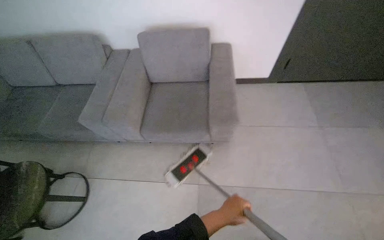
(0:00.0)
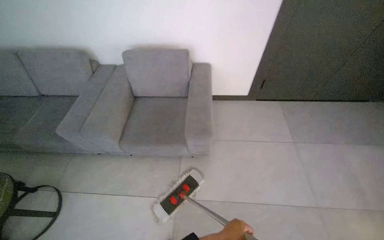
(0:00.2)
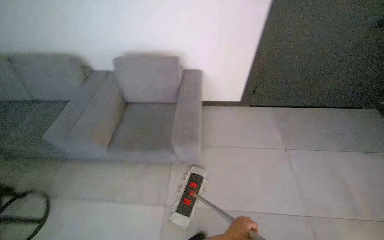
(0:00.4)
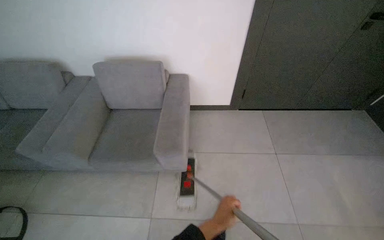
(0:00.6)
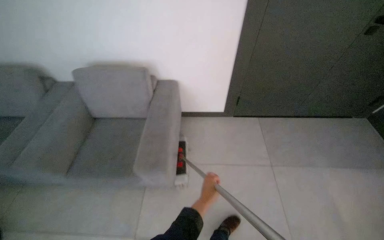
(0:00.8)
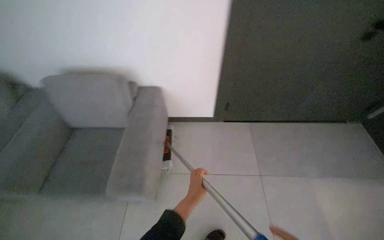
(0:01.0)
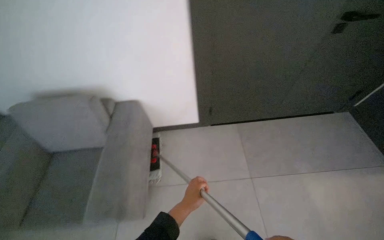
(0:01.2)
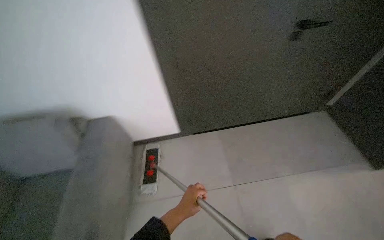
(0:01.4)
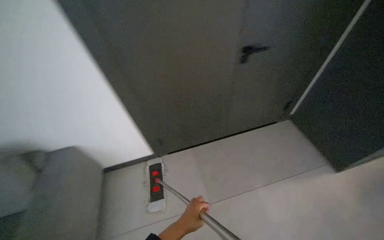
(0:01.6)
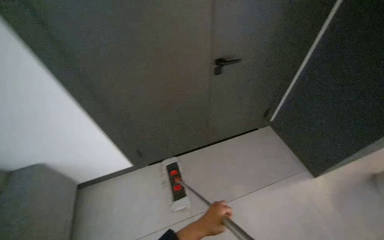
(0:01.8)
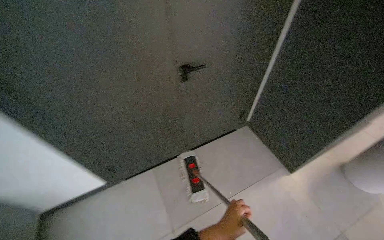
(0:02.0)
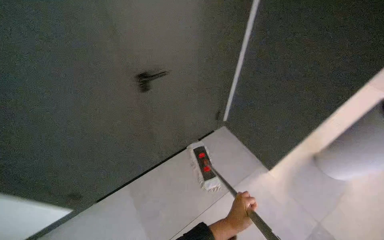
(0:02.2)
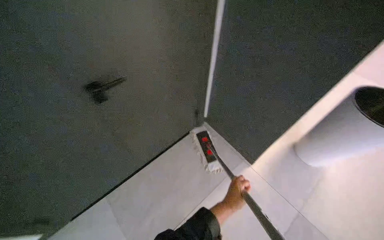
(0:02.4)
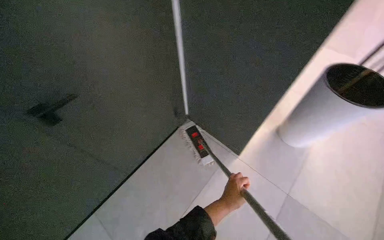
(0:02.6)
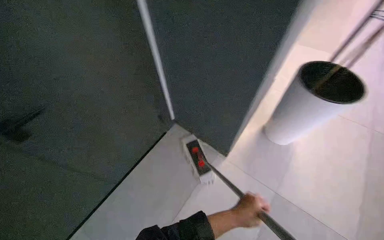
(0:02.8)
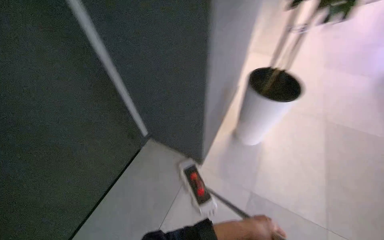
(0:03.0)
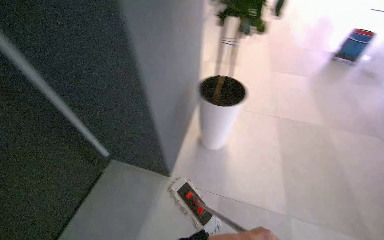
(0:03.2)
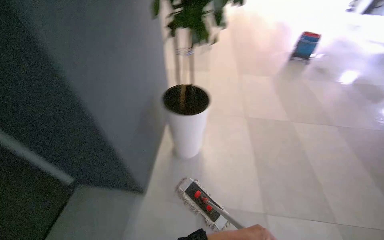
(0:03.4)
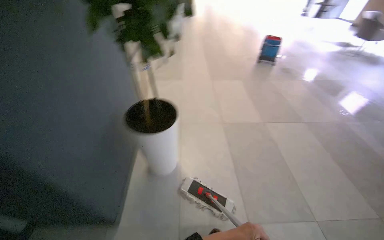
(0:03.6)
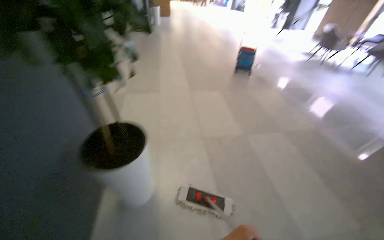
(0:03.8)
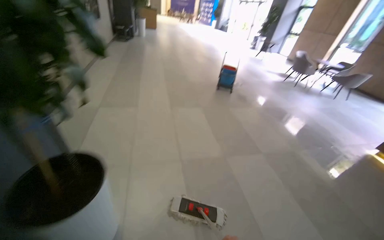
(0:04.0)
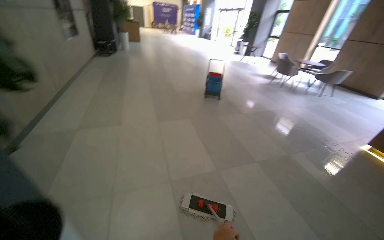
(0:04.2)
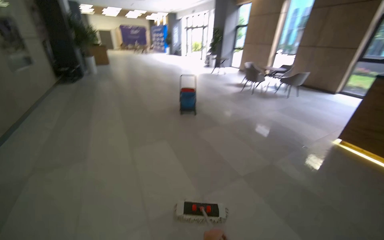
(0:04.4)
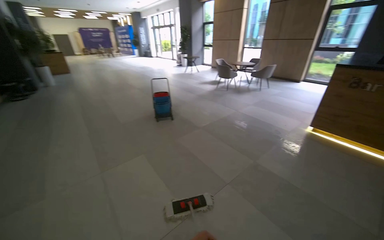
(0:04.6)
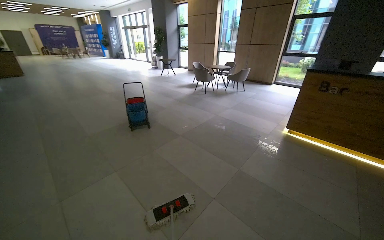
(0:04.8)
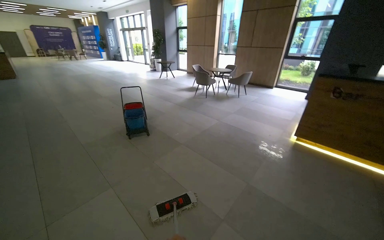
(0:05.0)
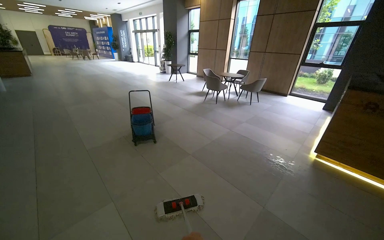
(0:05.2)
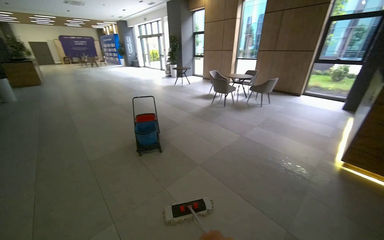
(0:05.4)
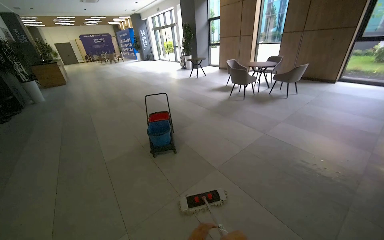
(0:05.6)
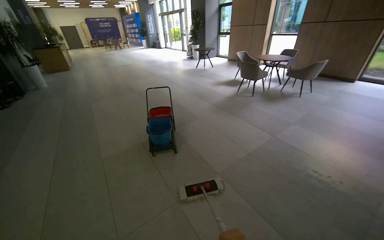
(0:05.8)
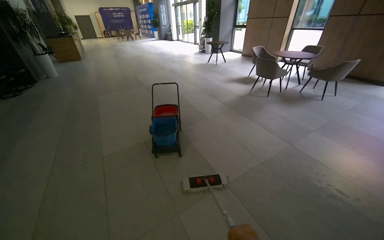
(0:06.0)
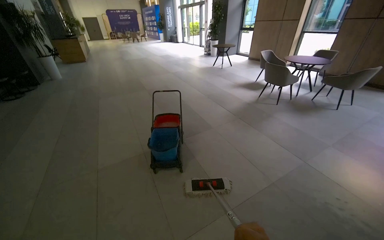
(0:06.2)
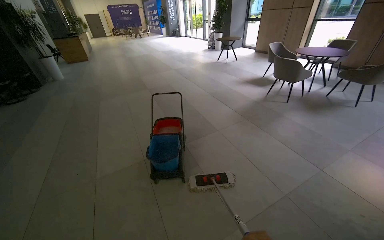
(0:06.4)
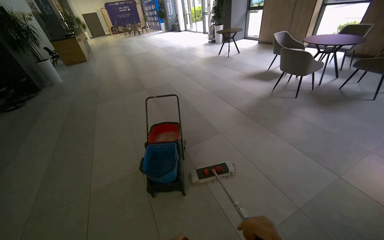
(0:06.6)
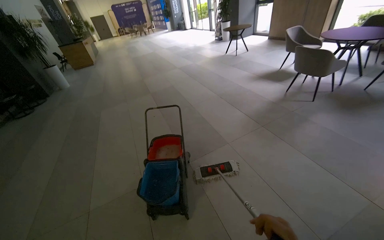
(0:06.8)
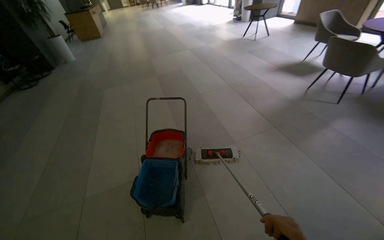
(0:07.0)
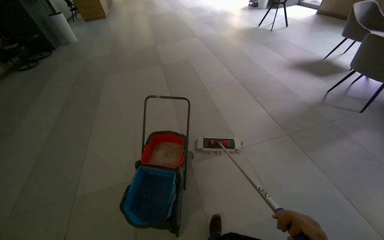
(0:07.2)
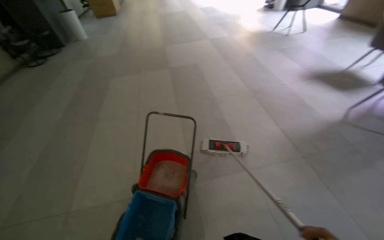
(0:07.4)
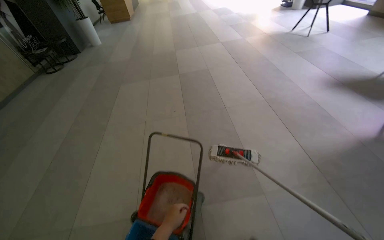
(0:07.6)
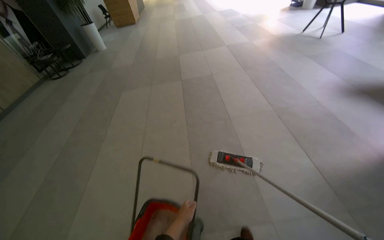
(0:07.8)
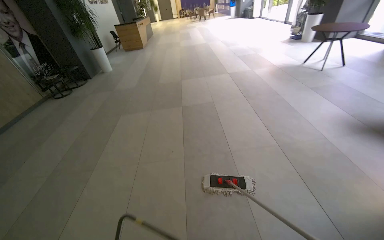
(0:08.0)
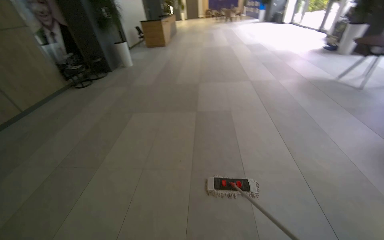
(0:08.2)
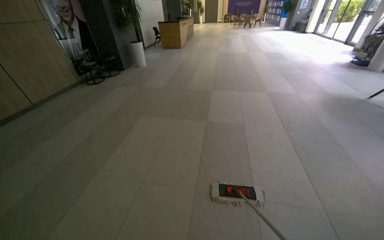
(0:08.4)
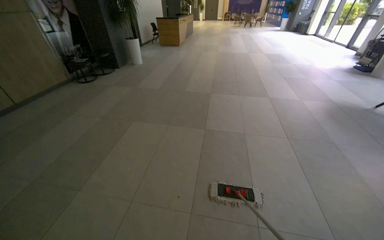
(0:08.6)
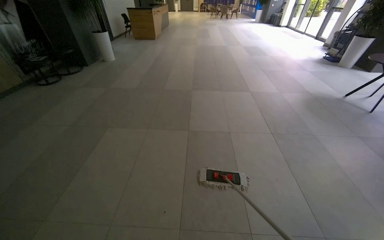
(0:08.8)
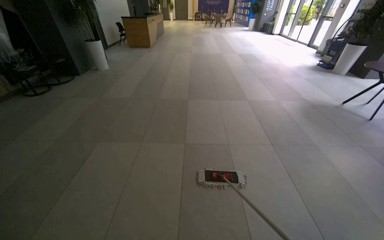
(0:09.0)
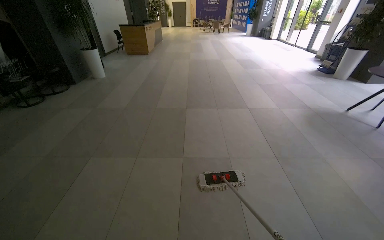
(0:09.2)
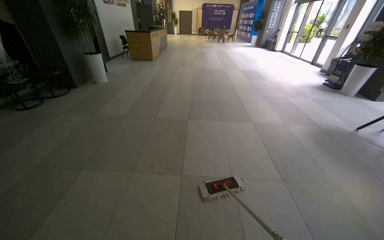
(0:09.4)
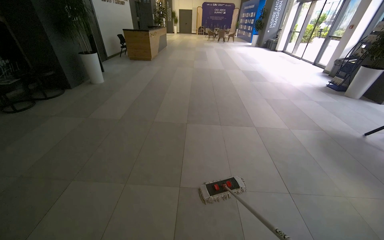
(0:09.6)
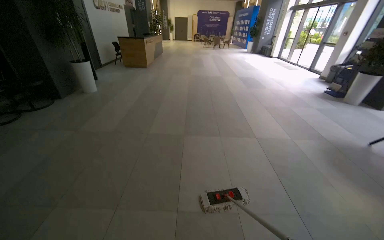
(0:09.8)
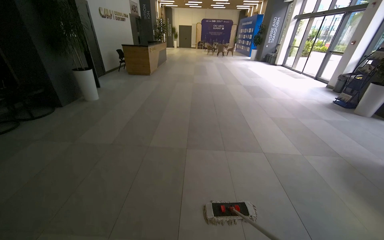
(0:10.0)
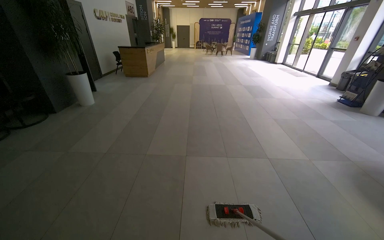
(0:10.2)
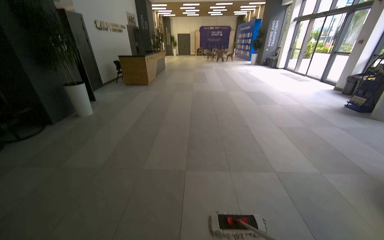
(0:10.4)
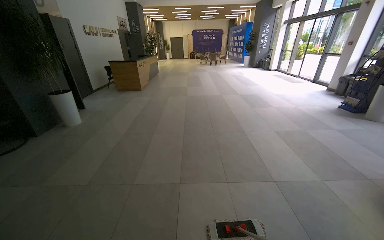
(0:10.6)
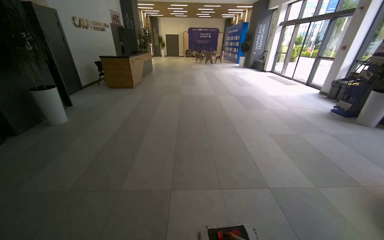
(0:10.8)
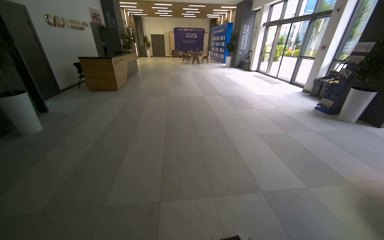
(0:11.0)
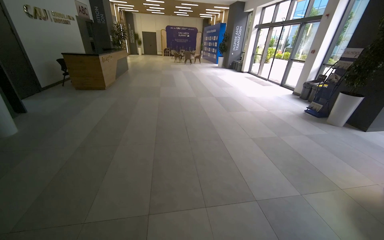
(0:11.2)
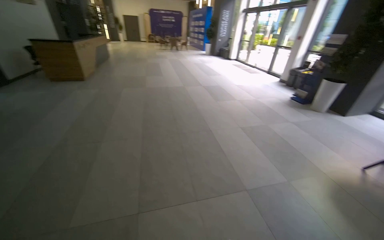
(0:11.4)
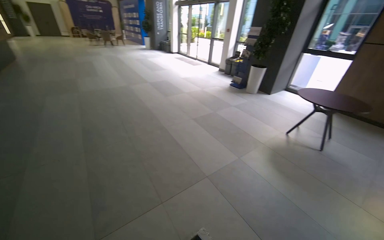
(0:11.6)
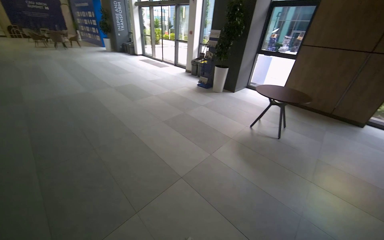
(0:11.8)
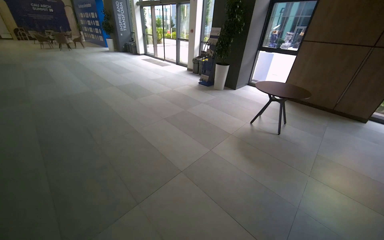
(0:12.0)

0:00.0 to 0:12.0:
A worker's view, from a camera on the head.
Job: mopping floor.
The whole recording: Mopping building floor. The worker mops the tiled floor of the building's lounge and reception area.
0:00.0 to 0:01.6: The wearer moves to the right, about 1 m. The view tilts about 10 degrees upward.
0:01.6 to 0:03.0: The left hand heads to the right, covering approximately 20 cm.
0:03.0 to 0:04.4: The wearer moves about 1 m. The wearer's head swings about 55 degrees to the right. The wearer looks approximately 15 degrees further upward.
0:04.4 to 0:06.0: The camera is carried approximately 1.5 m.
0:06.0 to 0:07.6: The camera is carried approximately 1.5 m. The head rotates roughly 20 degrees to the left. The camera pitches downward, by roughly 15 degrees.
0:07.6 to 0:09.0: The head travels roughly 1.5 m.
0:09.0 to 0:10.4: The head travels about 1 m.
0:10.4 to 0:12.0: The wearer moves about 60 cm. The head turns to the right by approximately 45 degrees.

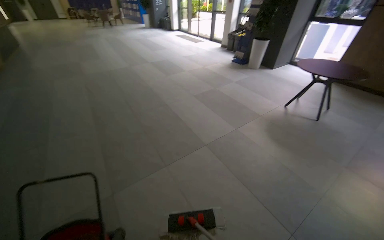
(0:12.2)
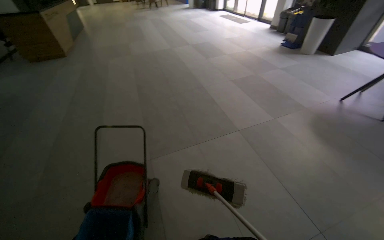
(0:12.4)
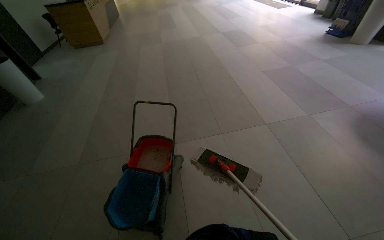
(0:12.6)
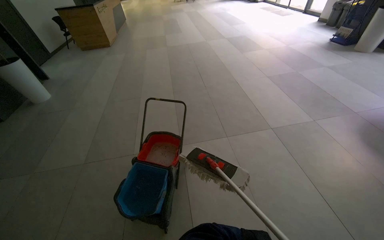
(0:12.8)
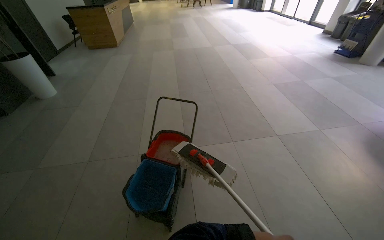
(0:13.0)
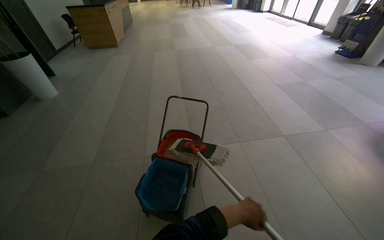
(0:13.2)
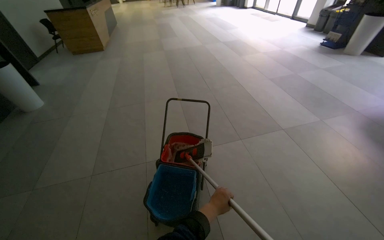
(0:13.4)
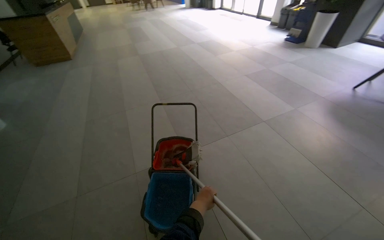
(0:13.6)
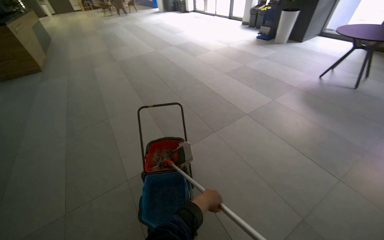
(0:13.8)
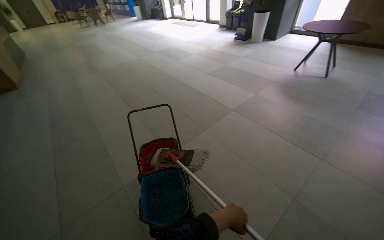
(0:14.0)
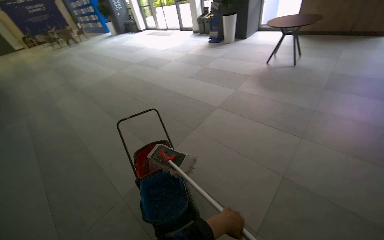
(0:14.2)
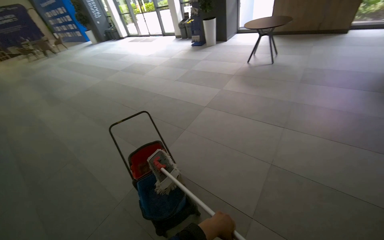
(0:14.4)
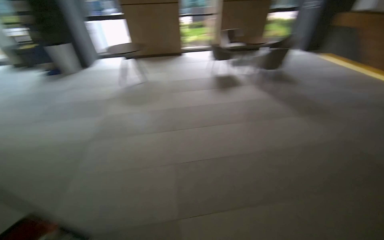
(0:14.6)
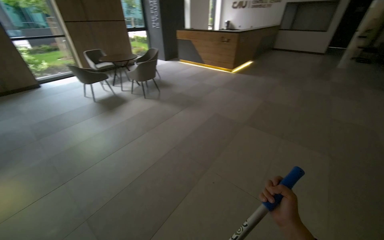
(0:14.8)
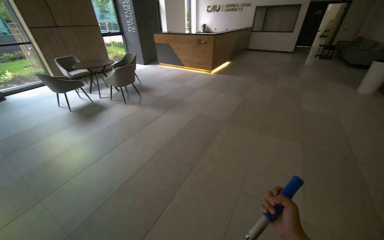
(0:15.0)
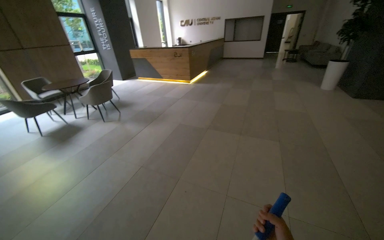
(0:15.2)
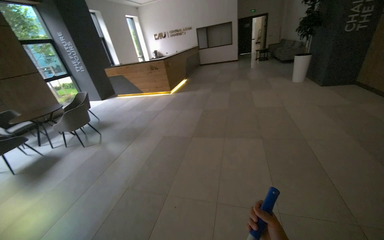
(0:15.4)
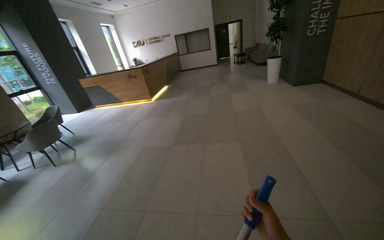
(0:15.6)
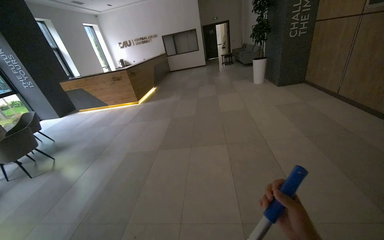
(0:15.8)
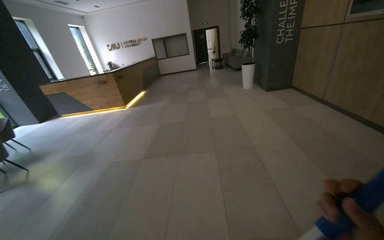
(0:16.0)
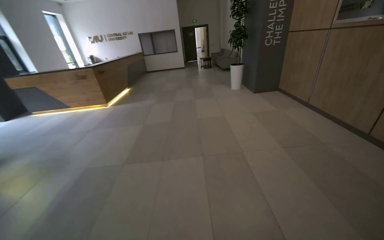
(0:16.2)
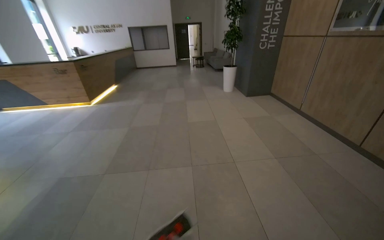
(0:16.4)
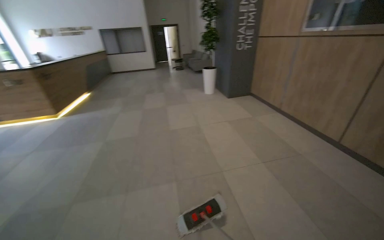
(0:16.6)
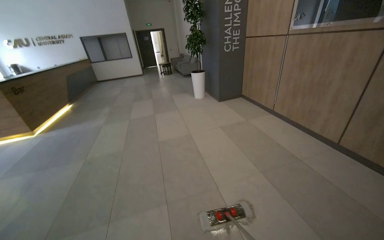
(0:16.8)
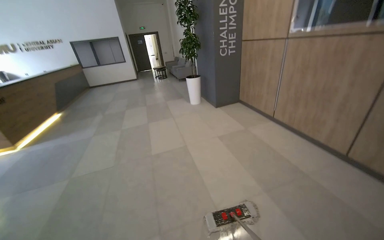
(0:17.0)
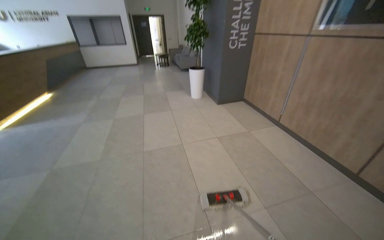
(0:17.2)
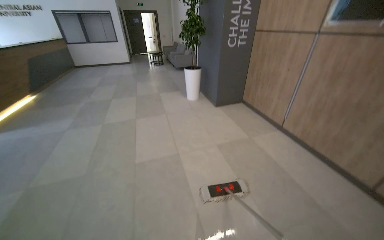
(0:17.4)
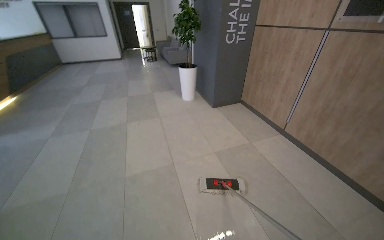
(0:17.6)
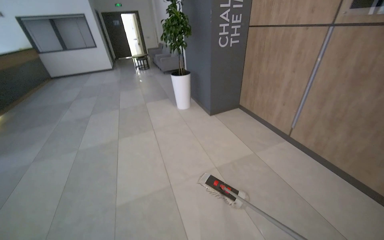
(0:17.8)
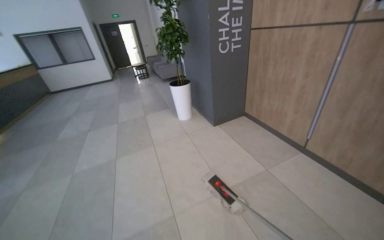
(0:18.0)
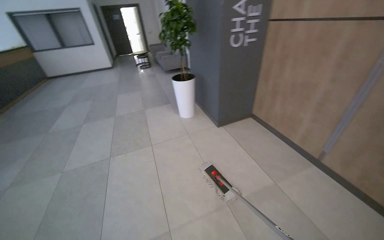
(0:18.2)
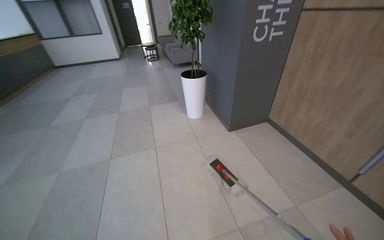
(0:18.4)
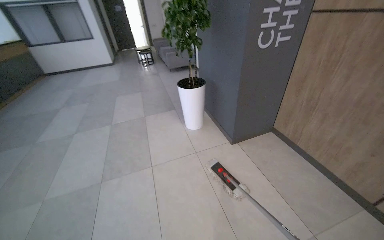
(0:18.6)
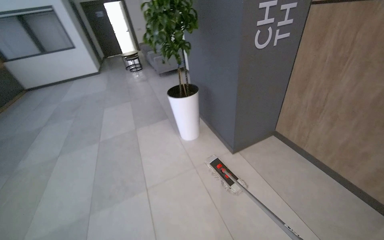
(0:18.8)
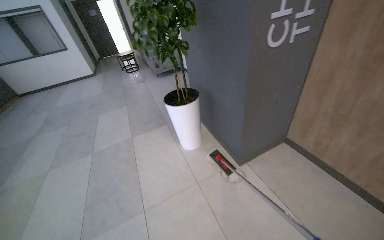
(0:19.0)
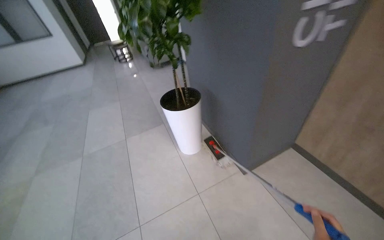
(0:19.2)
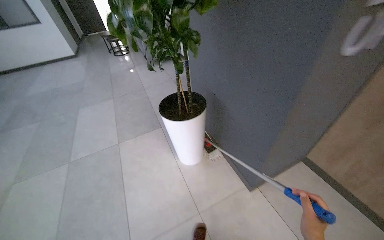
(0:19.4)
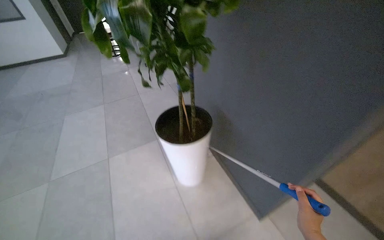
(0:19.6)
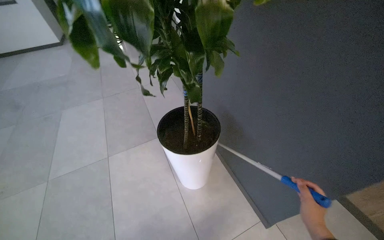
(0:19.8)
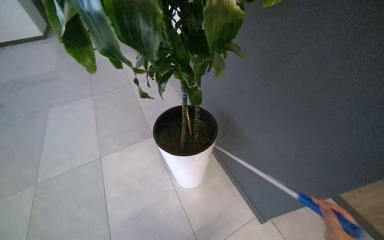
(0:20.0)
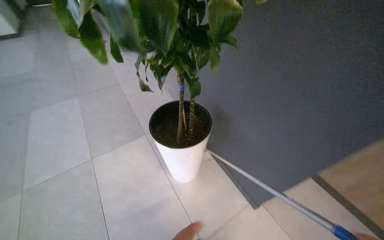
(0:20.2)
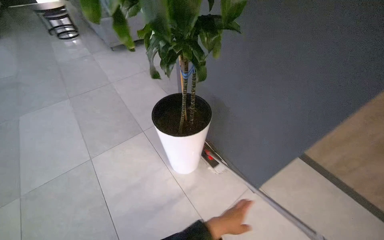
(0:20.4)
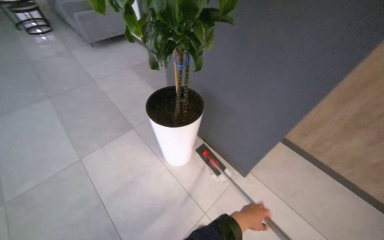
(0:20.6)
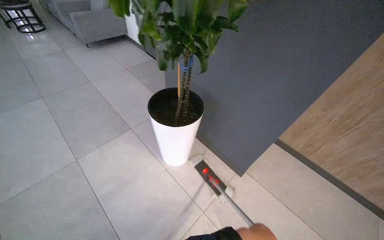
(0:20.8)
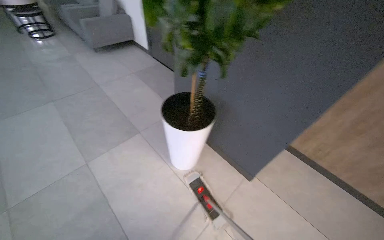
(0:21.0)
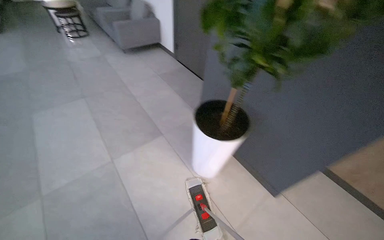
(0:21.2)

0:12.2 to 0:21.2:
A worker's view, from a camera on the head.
Job: mopping floor.
The whole recording: Mopping building floor. The worker mops the tiled floor of the building's lounge and reception area.
0:12.2 to 0:13.8: The camera is carried roughly 60 cm.
0:15.2 to 0:16.6: The camera travels approximately 1 m. The head rotates roughly 35 degrees to the right.
0:16.6 to 0:18.2: The camera travels roughly 2 m.
0:18.2 to 0:19.8: The wearer moves some 2 m. The wearer looks some 10 degrees further downward.
0:19.8 to 0:21.2: The camera is carried to the left, some 50 cm.
